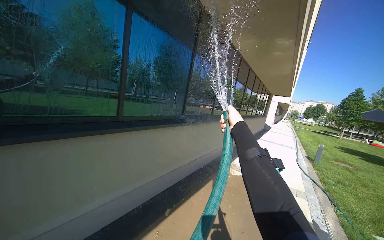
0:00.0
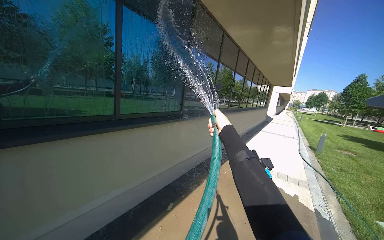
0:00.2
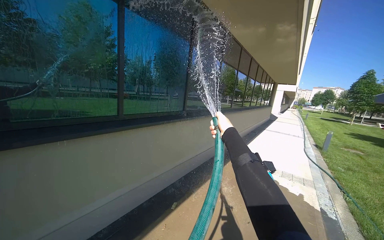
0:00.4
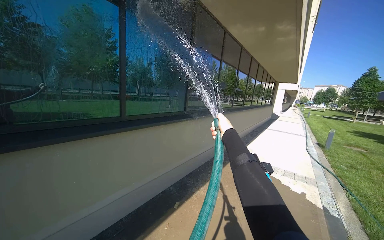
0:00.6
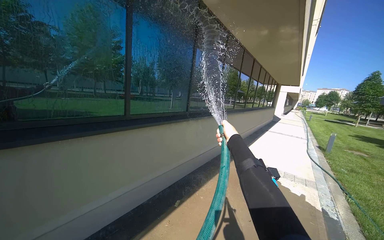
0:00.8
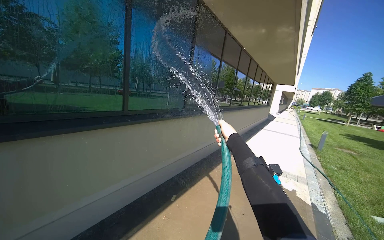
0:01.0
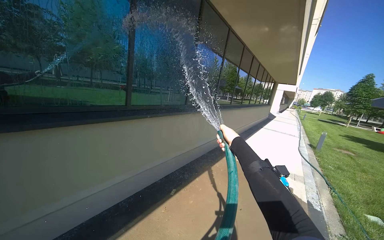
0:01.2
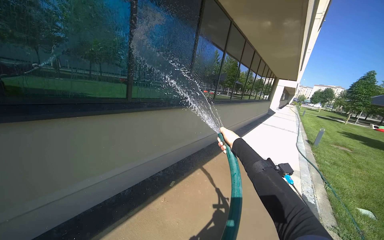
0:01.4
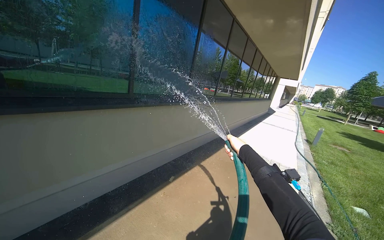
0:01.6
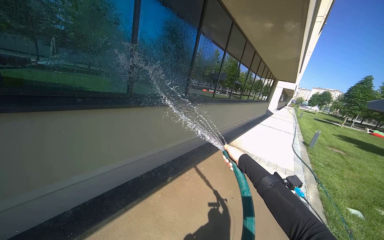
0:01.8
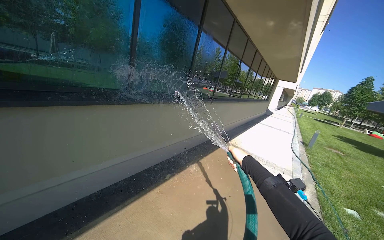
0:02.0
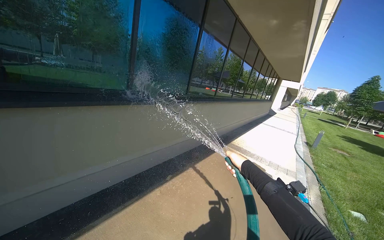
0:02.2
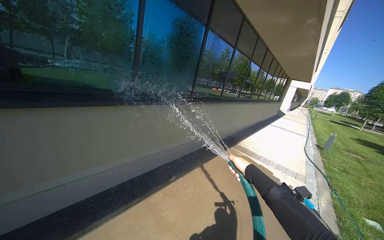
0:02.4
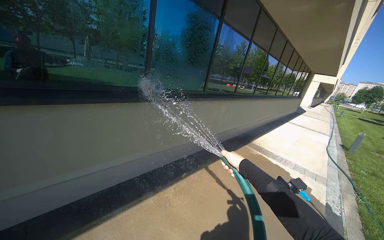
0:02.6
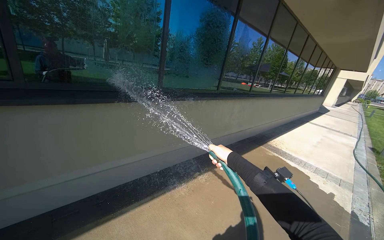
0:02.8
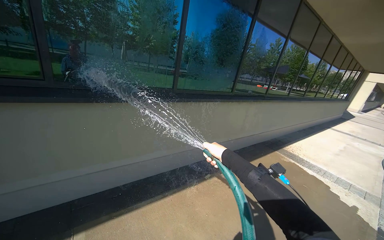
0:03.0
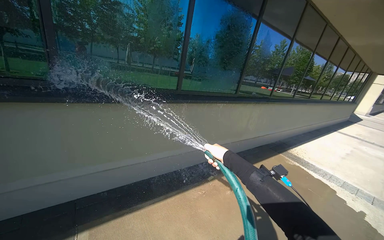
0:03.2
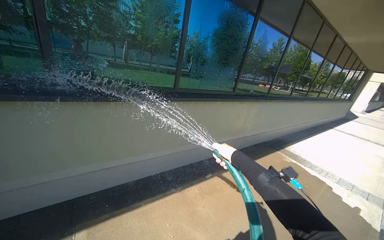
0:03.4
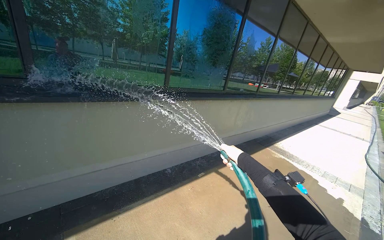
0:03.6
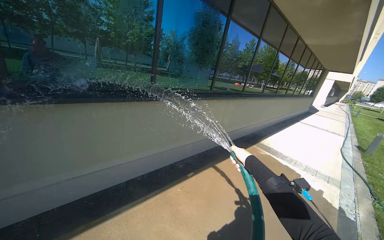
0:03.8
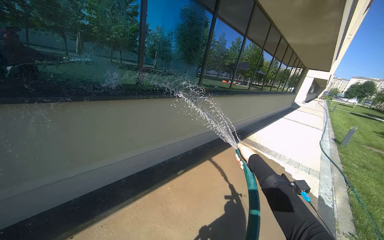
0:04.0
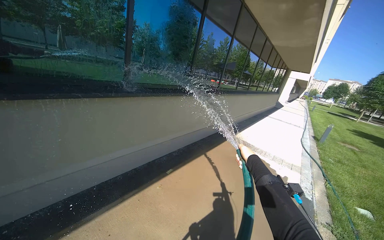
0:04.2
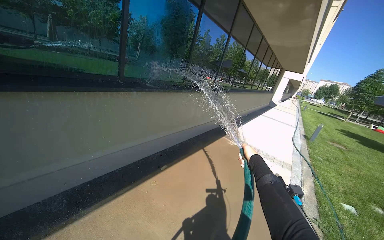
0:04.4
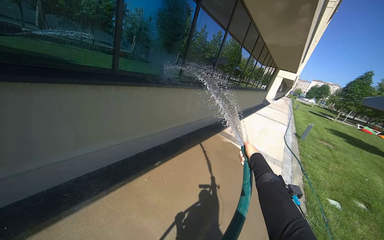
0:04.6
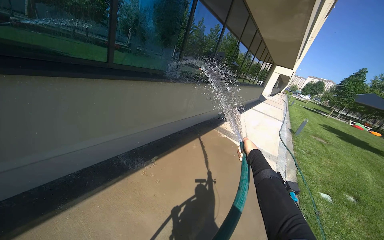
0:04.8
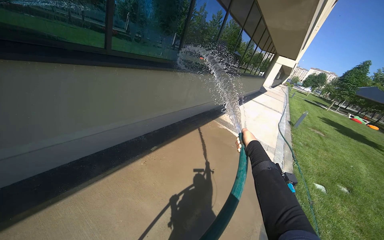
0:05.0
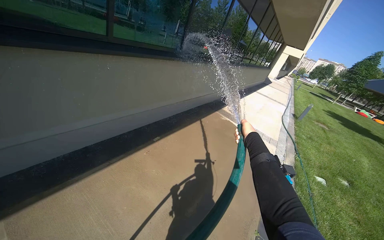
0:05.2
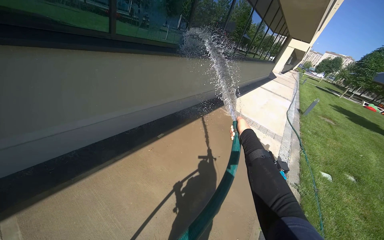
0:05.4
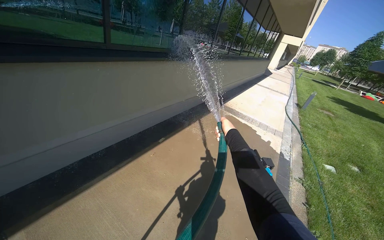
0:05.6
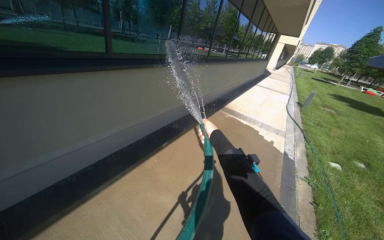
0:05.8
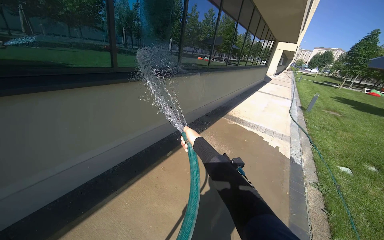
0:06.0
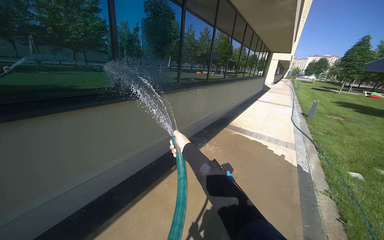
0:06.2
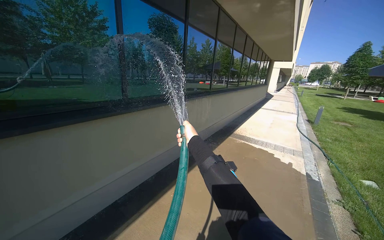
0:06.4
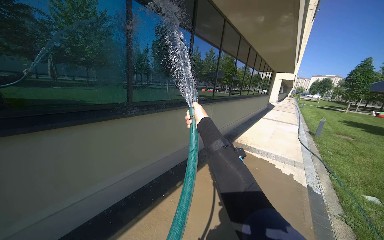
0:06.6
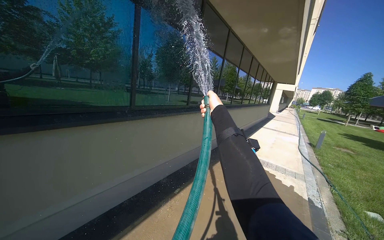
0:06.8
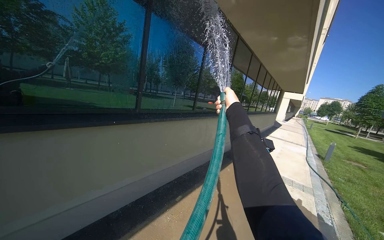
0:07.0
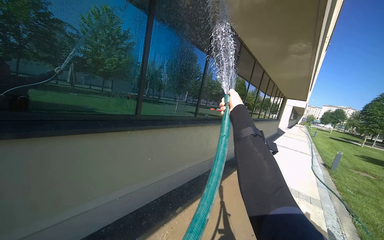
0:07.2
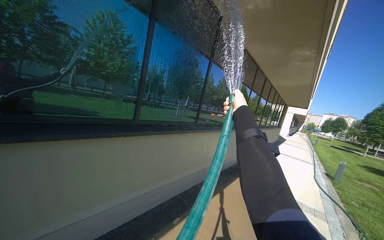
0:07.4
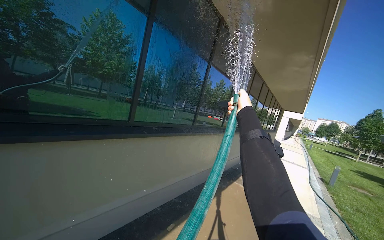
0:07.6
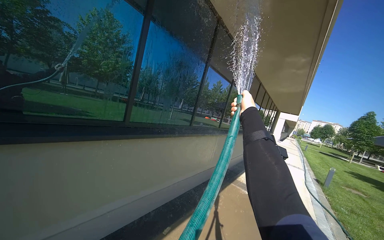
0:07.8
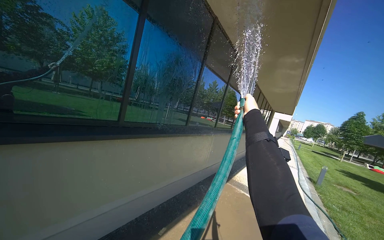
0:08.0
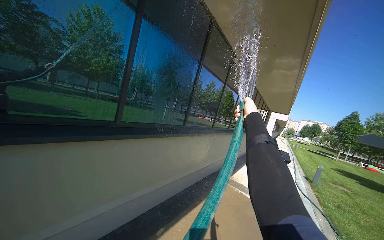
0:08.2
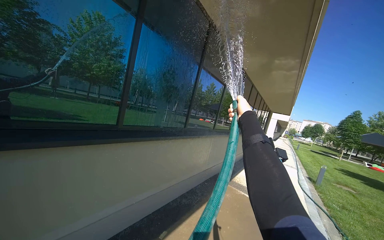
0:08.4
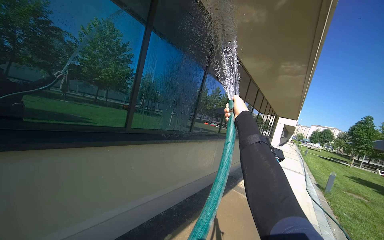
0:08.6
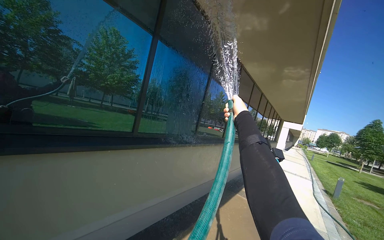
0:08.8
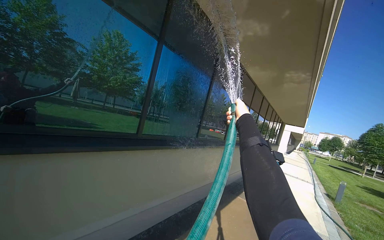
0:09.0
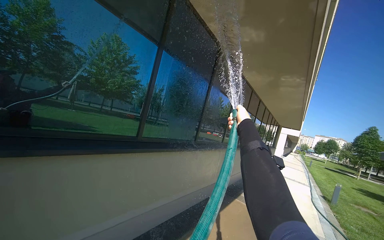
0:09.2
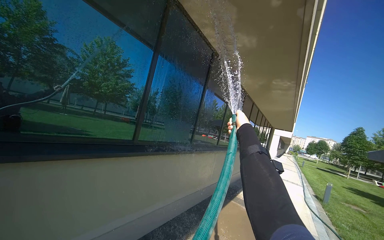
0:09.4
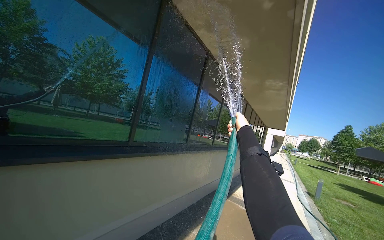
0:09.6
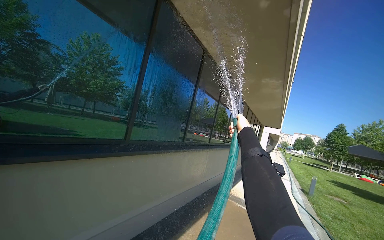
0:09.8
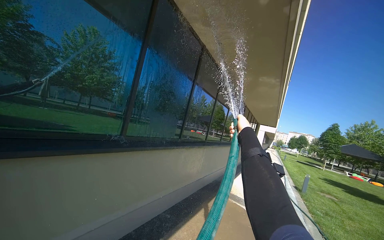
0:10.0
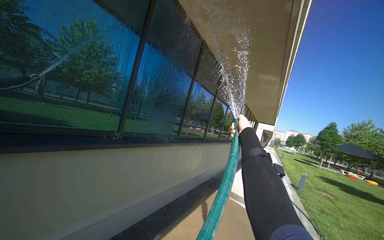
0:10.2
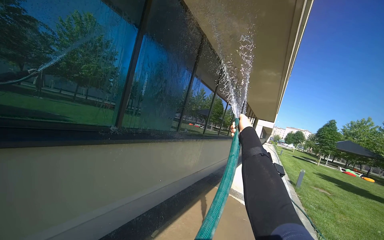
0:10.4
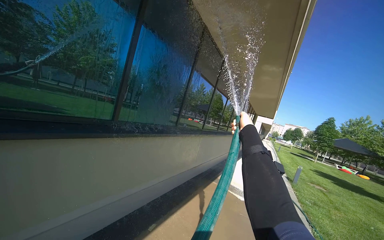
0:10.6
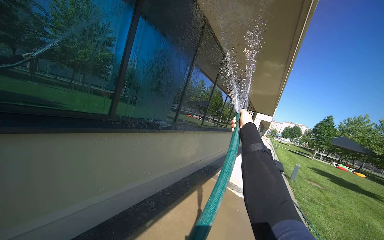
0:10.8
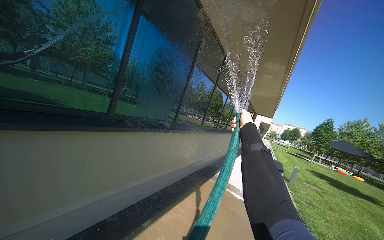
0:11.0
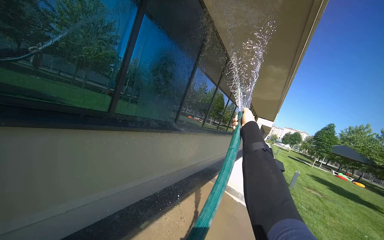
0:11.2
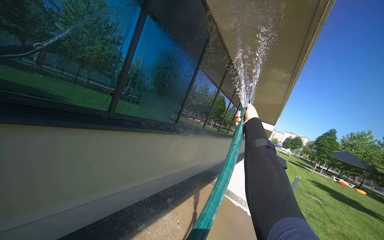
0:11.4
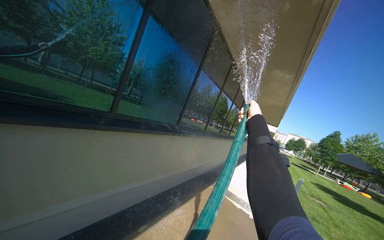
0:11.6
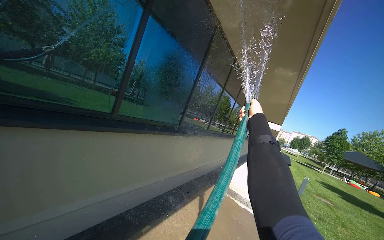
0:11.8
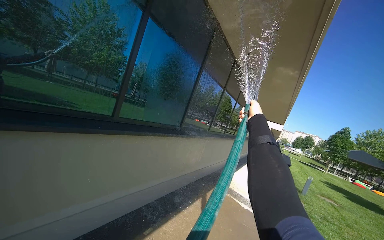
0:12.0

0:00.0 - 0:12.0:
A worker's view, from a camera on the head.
Job: sweeping floor.
The whole recording: Rinsing concrete ground. The worker rinses the concrete ground next to the building with a water hose.
0:00.0 - 0:01.6: The right hand goes about 20 cm down the picture.
0:01.6 - 0:03.0: The view pans to the left by approximately 20 degrees. The right hand shifts some 15 cm to the left.
0:03.0 - 0:04.4: The view swings approximately 15 degrees to the right. The right hand shifts approximately 30 cm to the right.
0:04.4 - 0:06.0: The right hand moves to the left, some 30 cm.
0:06.0 - 0:07.6: The view tips upward by some 20 degrees. The right hand goes approximately 40 cm up the picture.

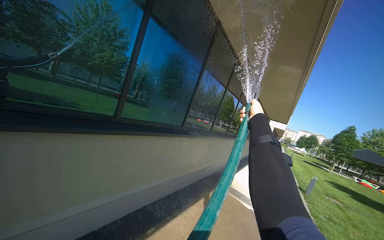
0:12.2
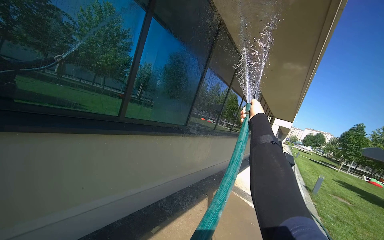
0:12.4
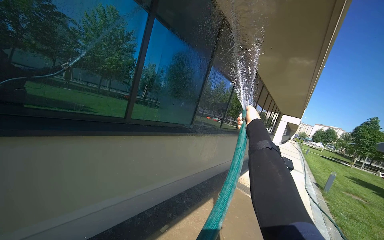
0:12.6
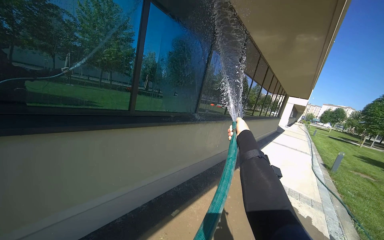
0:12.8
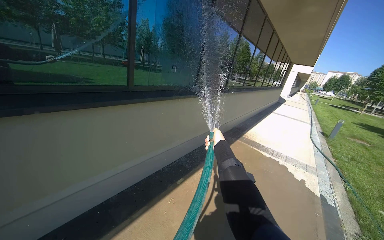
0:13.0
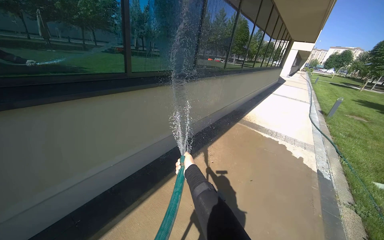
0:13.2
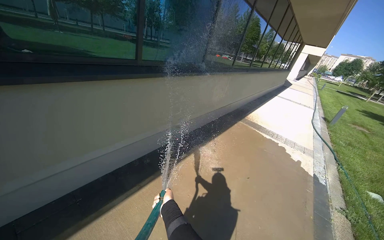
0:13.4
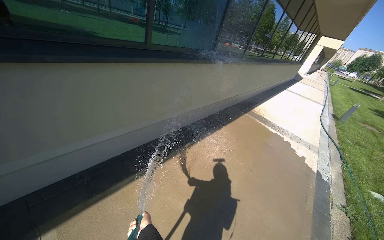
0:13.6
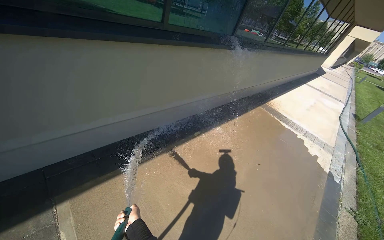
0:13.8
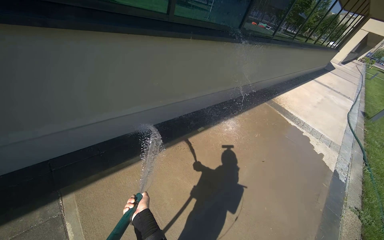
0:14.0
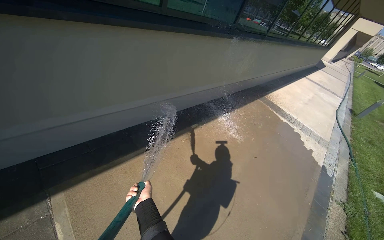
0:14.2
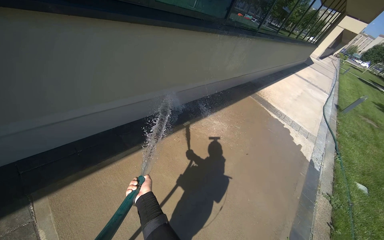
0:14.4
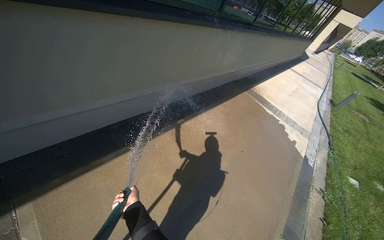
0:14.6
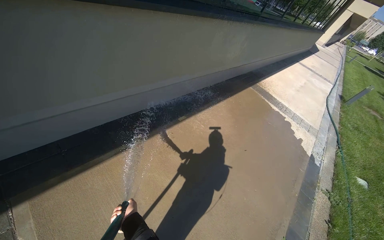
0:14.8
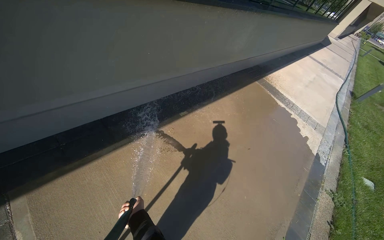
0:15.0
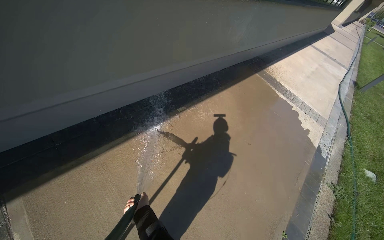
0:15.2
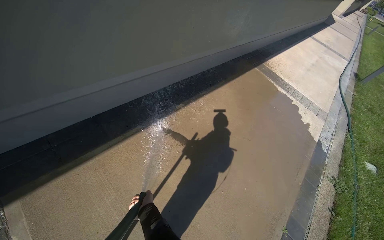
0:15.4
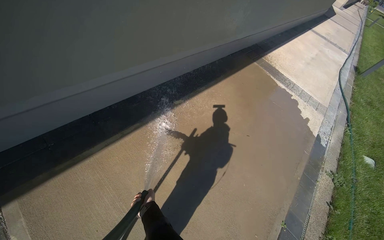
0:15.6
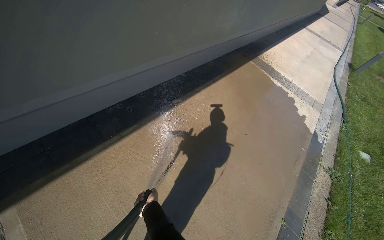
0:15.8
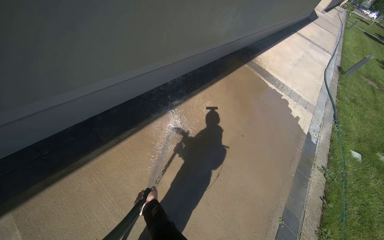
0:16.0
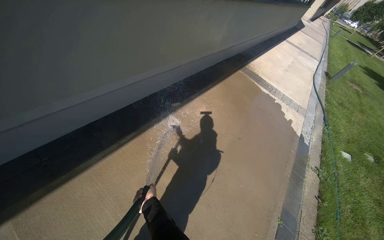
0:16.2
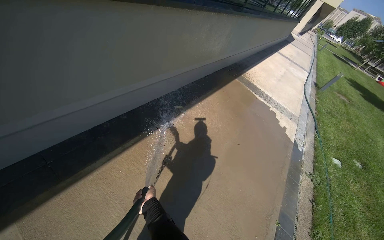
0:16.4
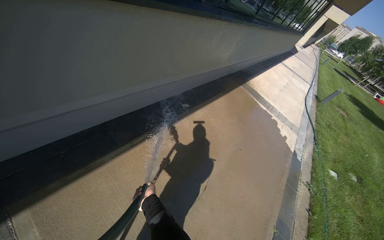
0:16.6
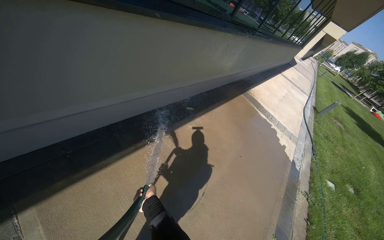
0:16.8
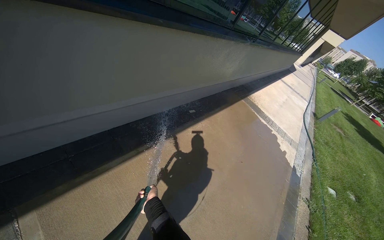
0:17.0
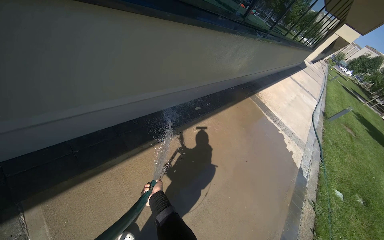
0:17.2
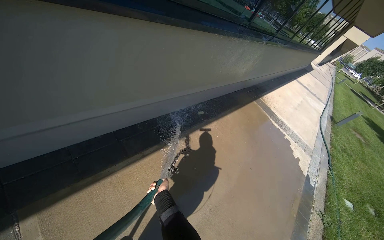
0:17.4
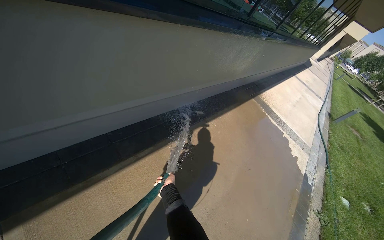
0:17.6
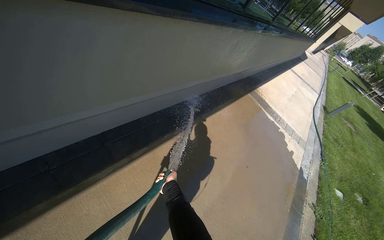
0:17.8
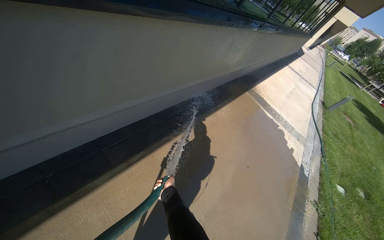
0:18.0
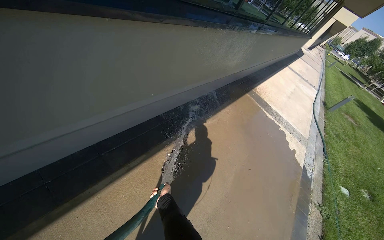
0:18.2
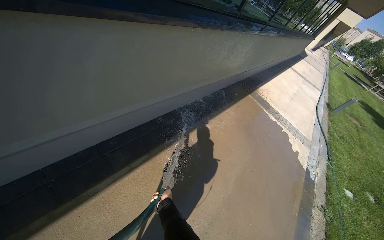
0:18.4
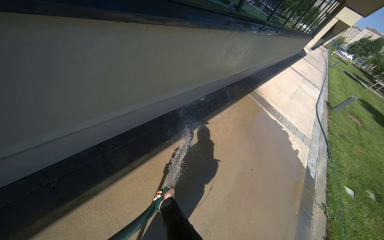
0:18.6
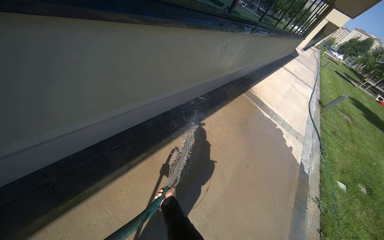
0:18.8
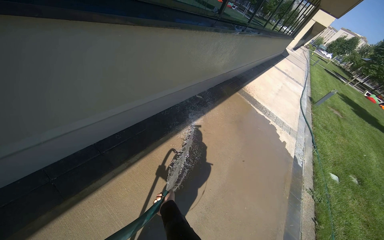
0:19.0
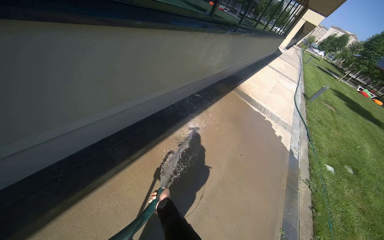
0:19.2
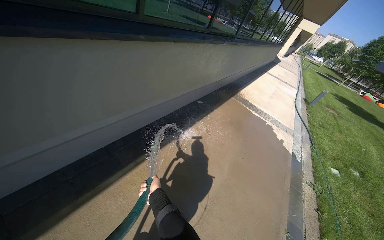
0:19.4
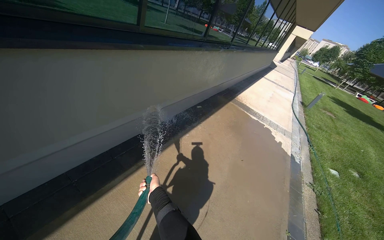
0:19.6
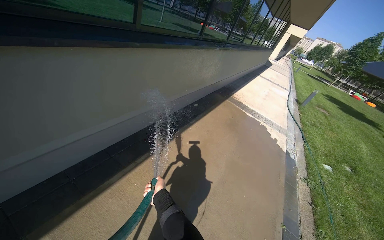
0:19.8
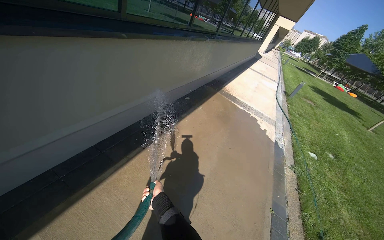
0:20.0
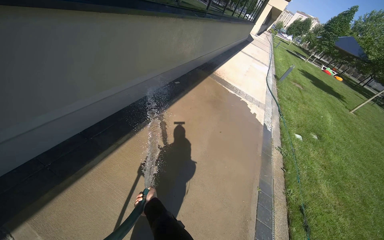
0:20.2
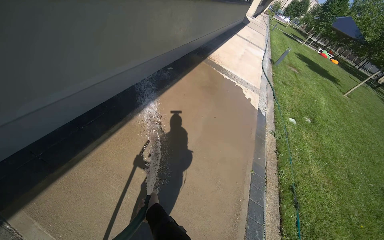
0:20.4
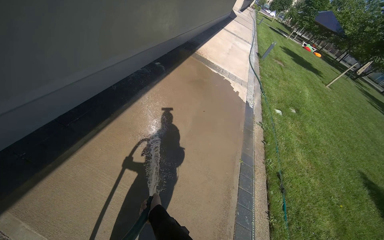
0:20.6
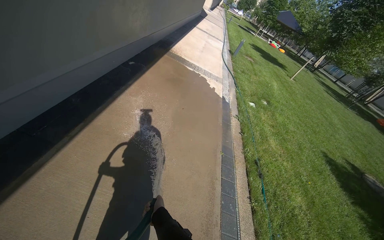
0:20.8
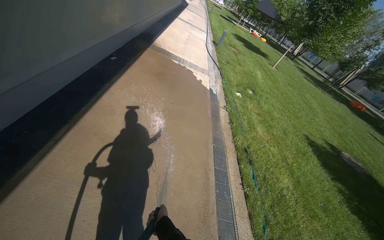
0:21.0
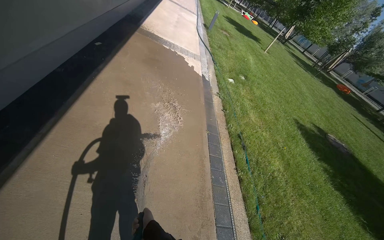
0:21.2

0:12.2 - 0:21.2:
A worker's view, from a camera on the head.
Job: sweeping floor.
The whole recording: Rinsing concrete ground. The worker rinses the concrete ground next to the building with a water hose.
0:12.2 - 0:13.8: The camera pitches downward, by approximately 30 degrees.
0:13.8 - 0:15.2: The wearer looks about 15 degrees further downward.
0:16.6 - 0:18.2: The left hand moves farther from the camera, approximately 25 cm.
0:18.2 - 0:19.8: The camera travels some 50 cm.
0:19.8 - 0:21.2: The head rotates approximately 30 degrees to the right. The view tips downward by roughly 20 degrees. The left hand shifts about 40 cm down the picture.
